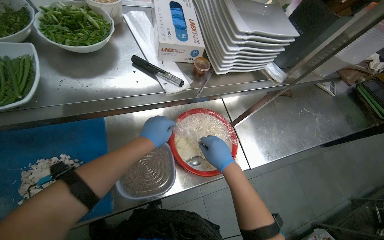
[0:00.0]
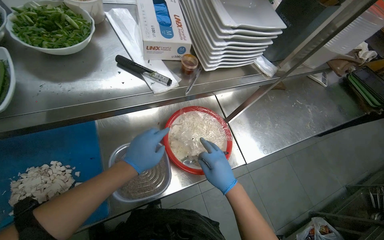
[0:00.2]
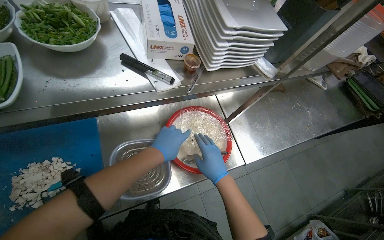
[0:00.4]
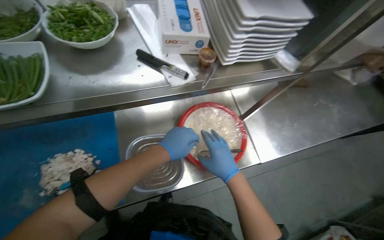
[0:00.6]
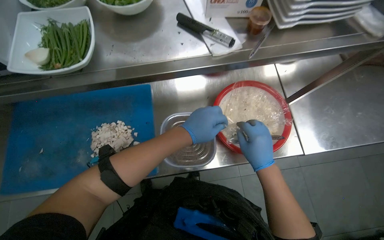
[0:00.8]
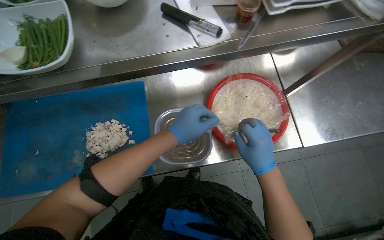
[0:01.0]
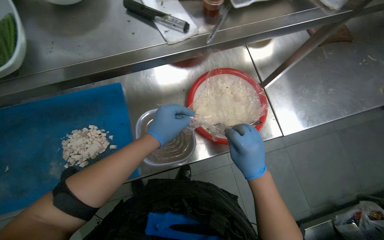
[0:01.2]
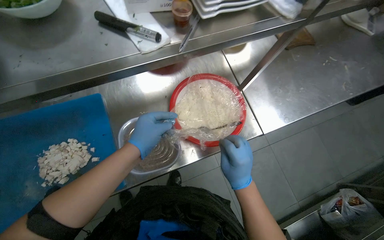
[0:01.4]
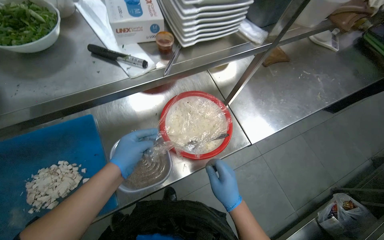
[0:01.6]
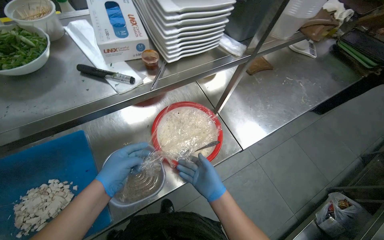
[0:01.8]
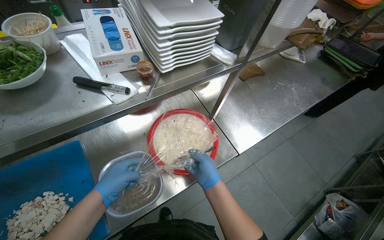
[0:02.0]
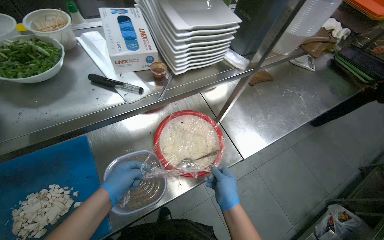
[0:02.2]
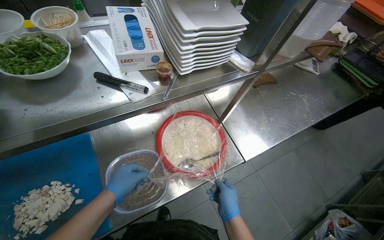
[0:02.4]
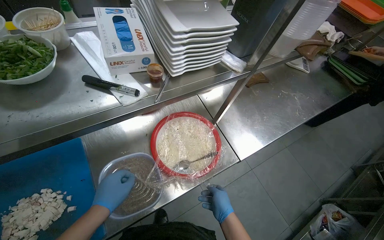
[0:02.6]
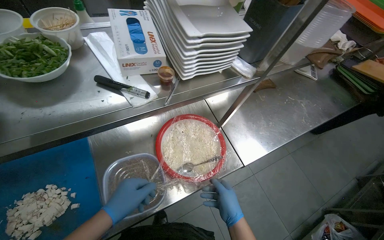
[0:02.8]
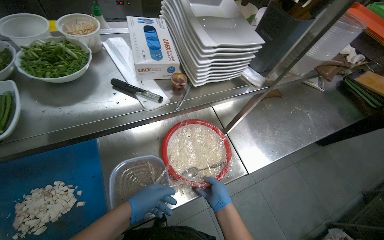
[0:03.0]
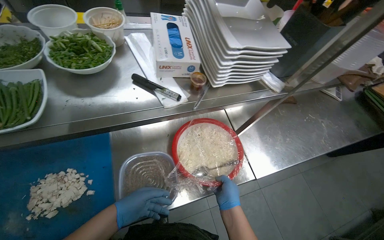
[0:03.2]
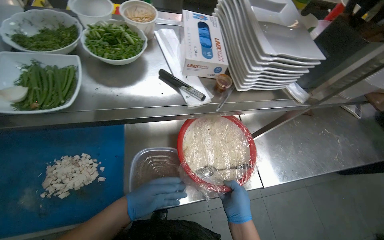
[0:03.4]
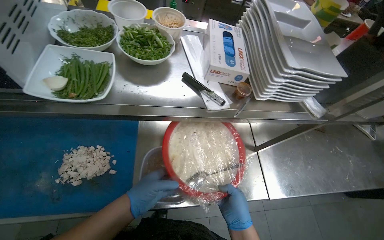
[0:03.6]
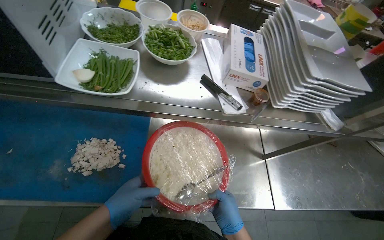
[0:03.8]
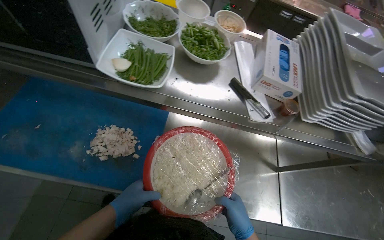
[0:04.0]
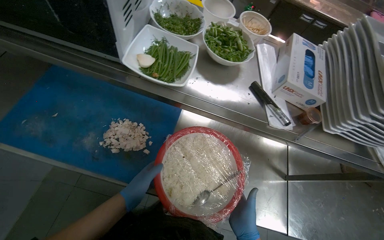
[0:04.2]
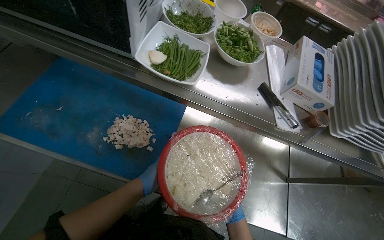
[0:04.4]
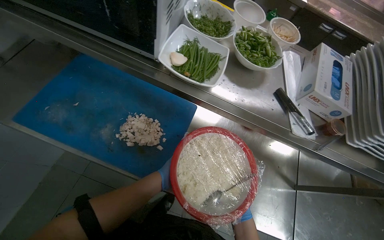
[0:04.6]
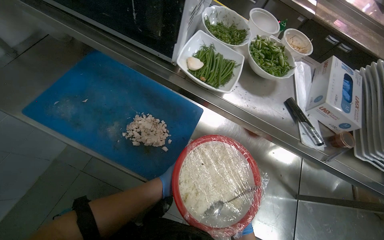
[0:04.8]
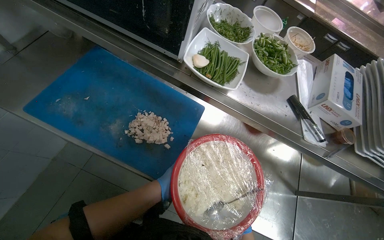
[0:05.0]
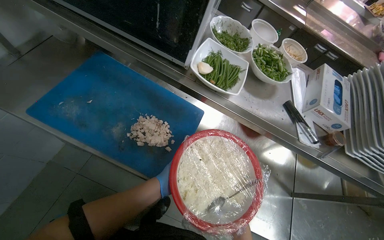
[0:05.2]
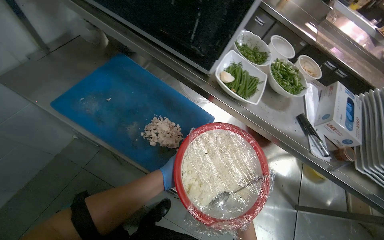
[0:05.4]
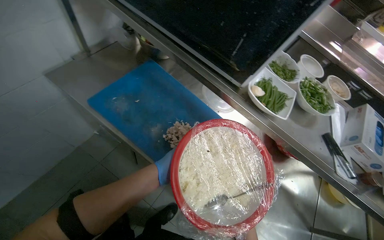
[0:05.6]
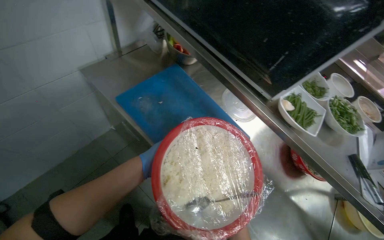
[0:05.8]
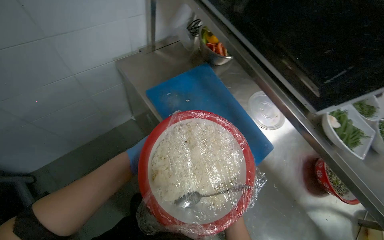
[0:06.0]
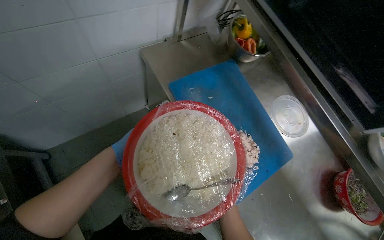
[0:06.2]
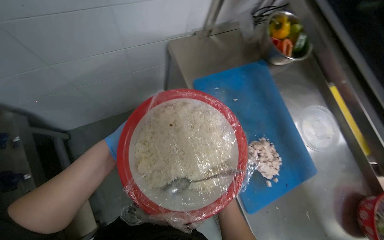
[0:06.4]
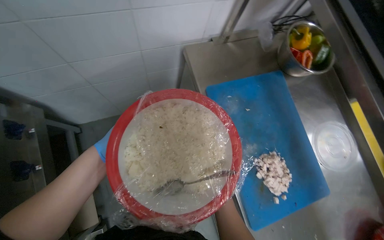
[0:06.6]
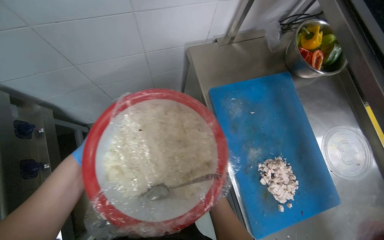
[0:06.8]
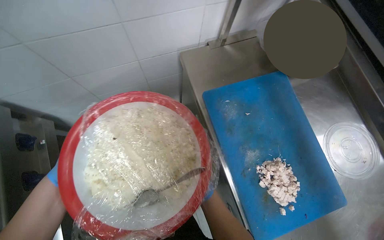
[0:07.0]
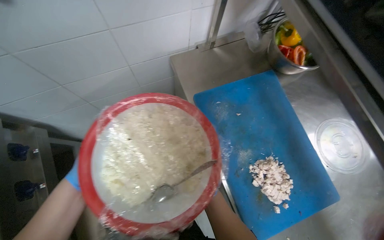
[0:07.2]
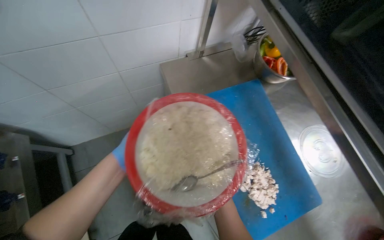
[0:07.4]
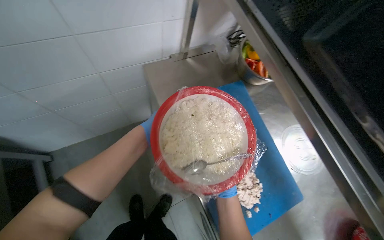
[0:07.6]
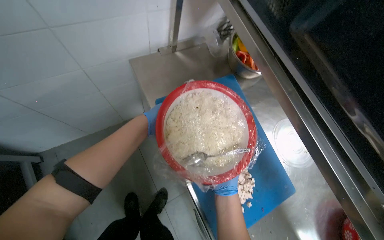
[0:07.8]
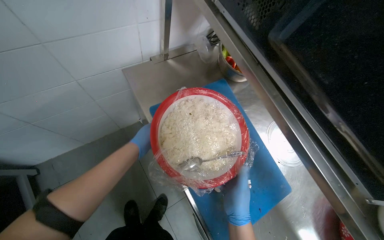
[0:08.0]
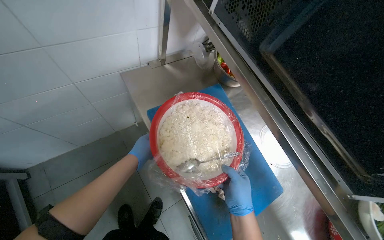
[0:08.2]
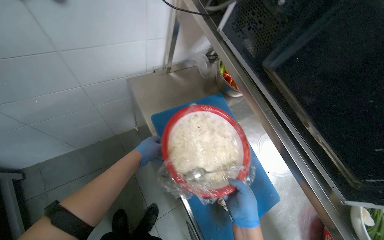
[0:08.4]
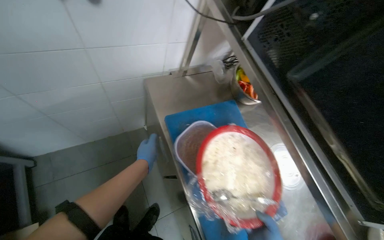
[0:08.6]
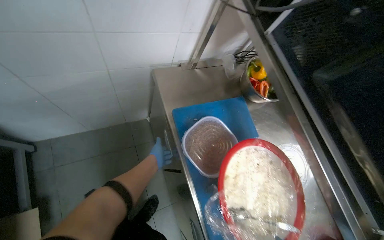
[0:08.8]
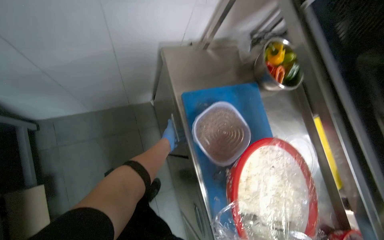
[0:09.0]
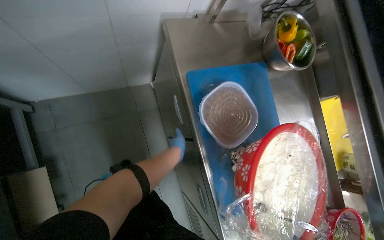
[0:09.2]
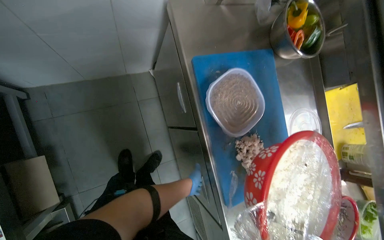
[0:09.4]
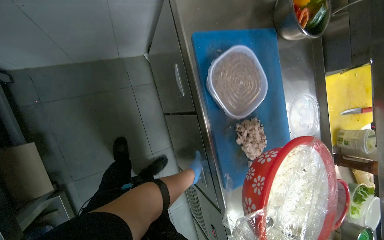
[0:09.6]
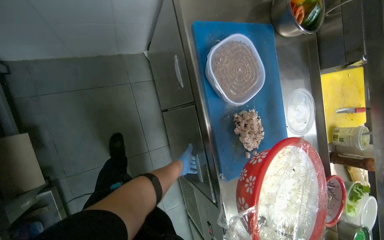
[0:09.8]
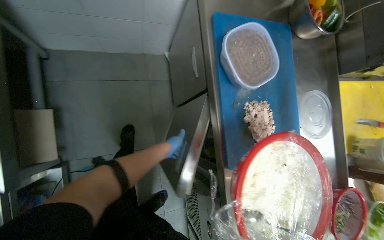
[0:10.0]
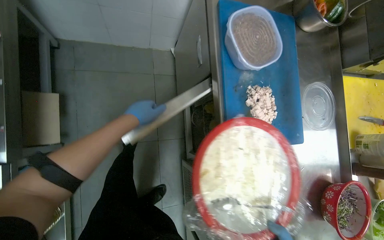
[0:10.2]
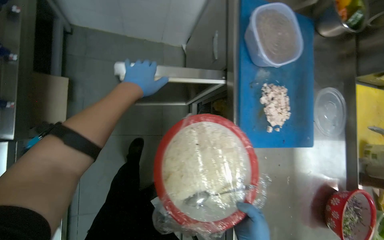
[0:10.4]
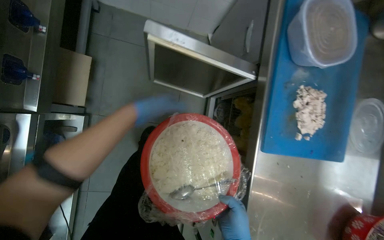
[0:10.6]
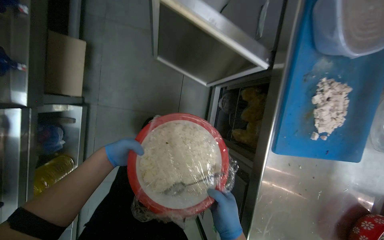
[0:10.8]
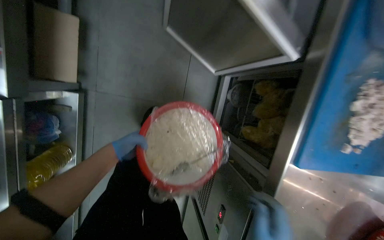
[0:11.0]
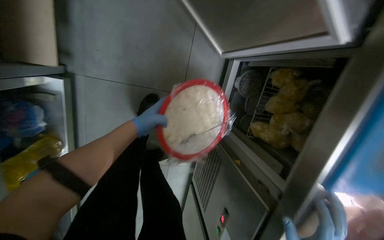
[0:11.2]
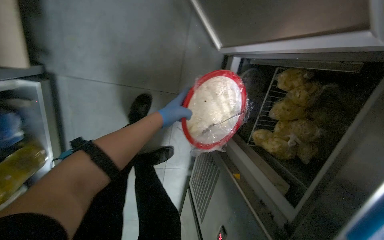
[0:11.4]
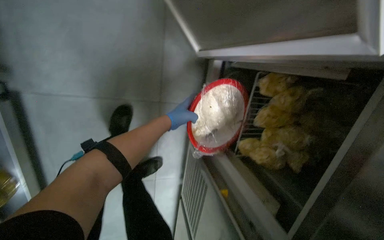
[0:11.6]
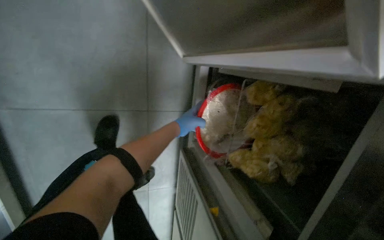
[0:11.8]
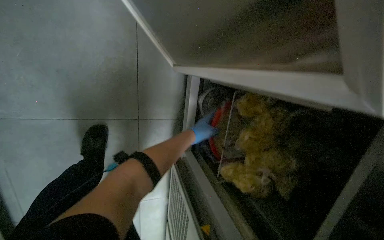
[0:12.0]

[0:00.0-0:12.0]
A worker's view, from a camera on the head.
Job: preparing food.
The whole recording: Organizing kitchen items. The worker organizes the kitchen items.
0:00.0 to 0:01.6: The right hand moves down the picture, about 20 cm.
0:01.6 to 0:03.0: The hands are busy where they are.
0:03.0 to 0:04.4: The head rotates some 40 degrees to the left. The right hand travels farther from the camera by approximately 15 cm.
0:04.4 to 0:06.0: The wearer looks approximately 30 degrees further to the left.
0:06.0 to 0:07.6: The wearer's head swings some 20 degrees to the left.
0:09.0 to 0:10.4: The left hand shifts roughly 15 cm to the left.
0:10.4 to 0:12.0: The wearer moves approximately 60 cm. The camera pitches downward, by about 20 degrees.

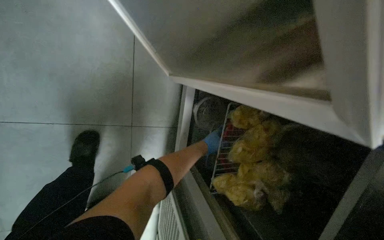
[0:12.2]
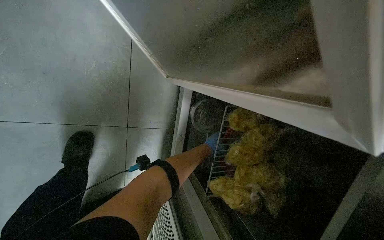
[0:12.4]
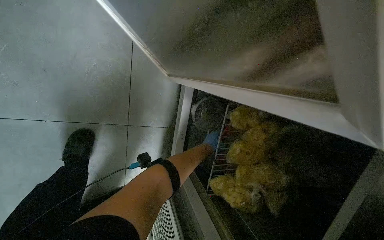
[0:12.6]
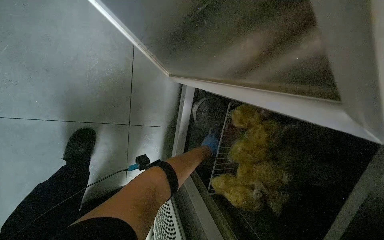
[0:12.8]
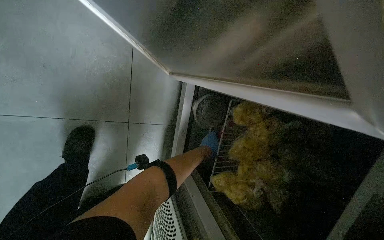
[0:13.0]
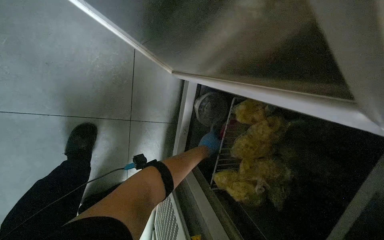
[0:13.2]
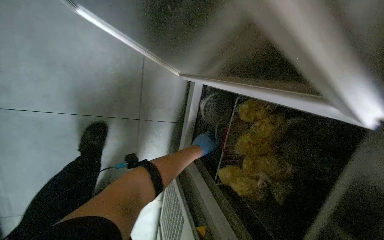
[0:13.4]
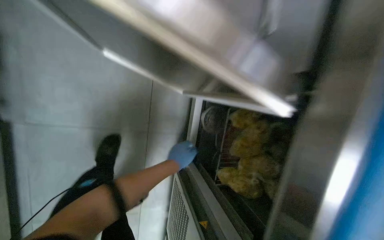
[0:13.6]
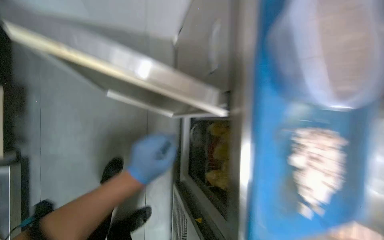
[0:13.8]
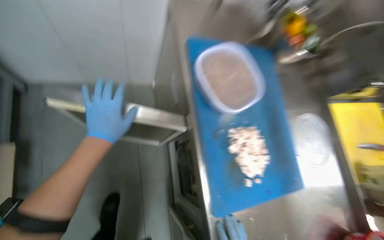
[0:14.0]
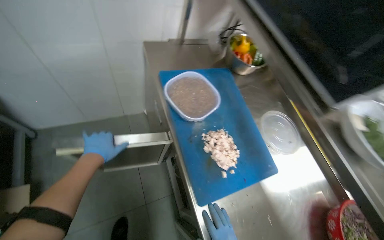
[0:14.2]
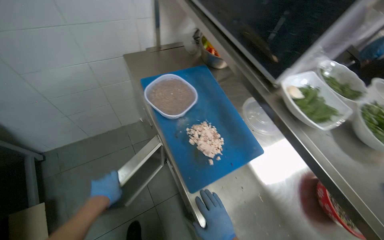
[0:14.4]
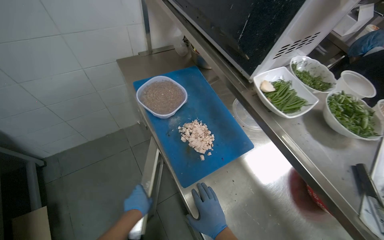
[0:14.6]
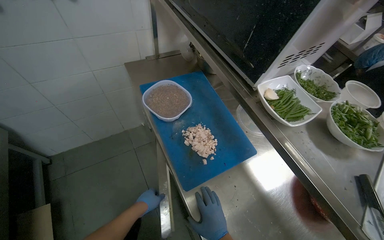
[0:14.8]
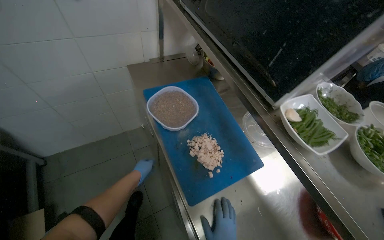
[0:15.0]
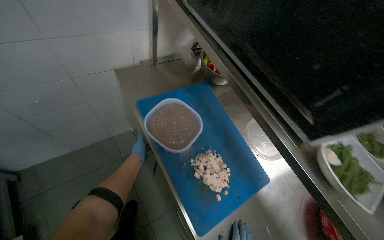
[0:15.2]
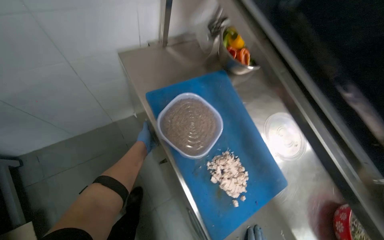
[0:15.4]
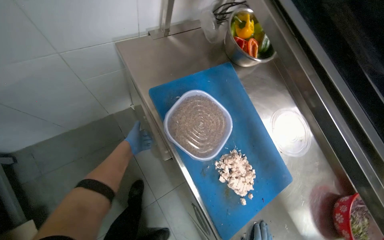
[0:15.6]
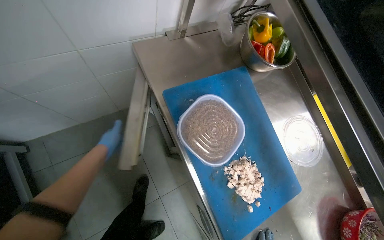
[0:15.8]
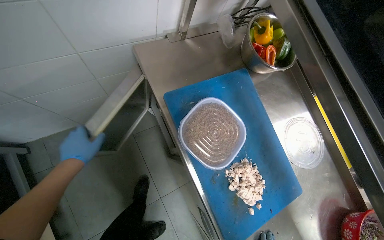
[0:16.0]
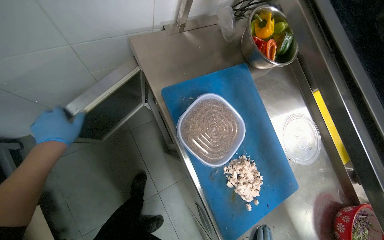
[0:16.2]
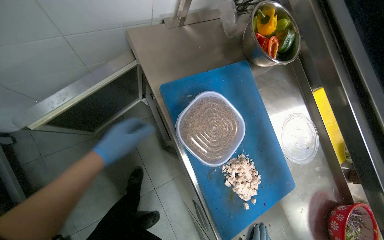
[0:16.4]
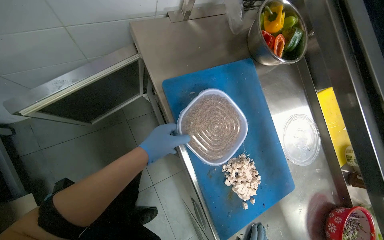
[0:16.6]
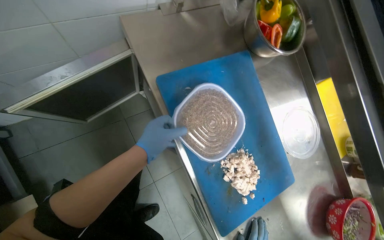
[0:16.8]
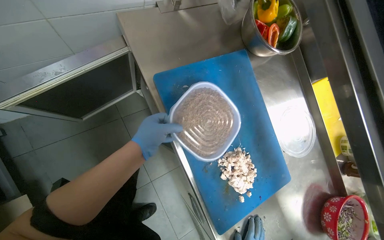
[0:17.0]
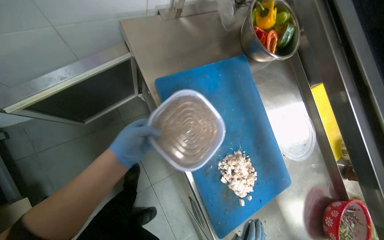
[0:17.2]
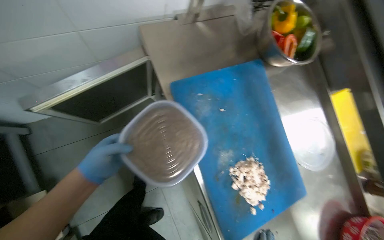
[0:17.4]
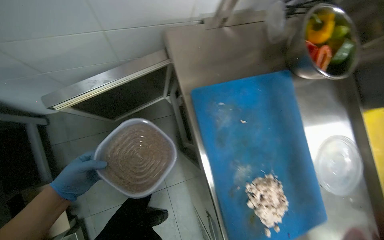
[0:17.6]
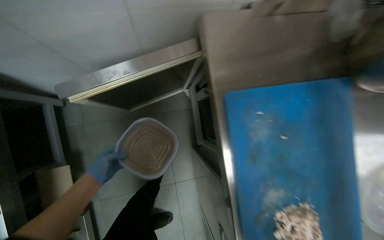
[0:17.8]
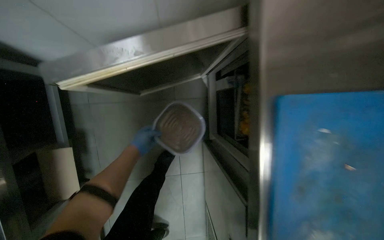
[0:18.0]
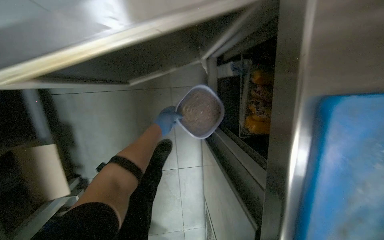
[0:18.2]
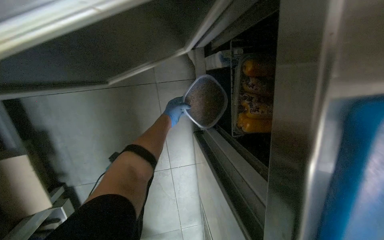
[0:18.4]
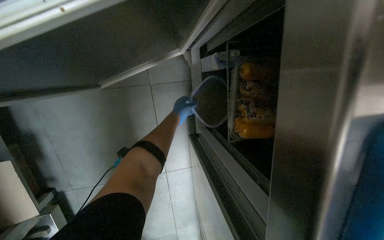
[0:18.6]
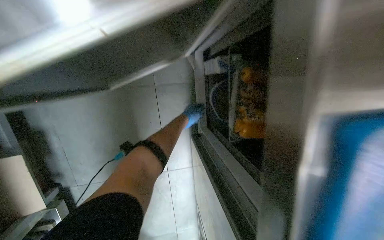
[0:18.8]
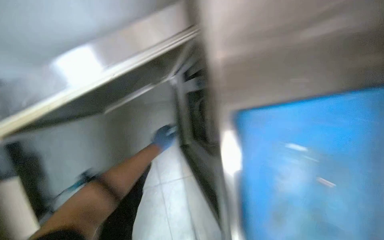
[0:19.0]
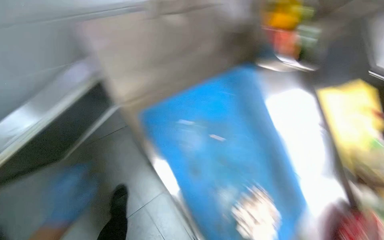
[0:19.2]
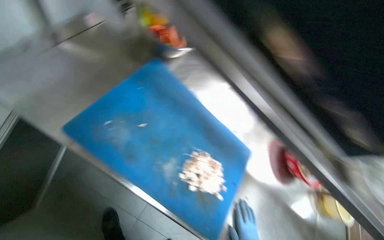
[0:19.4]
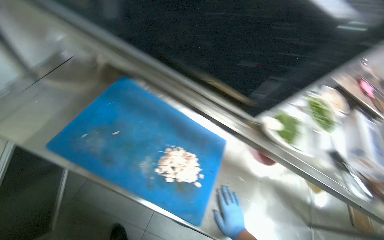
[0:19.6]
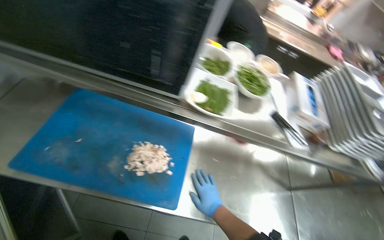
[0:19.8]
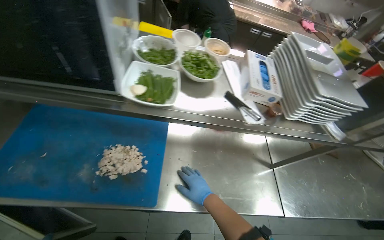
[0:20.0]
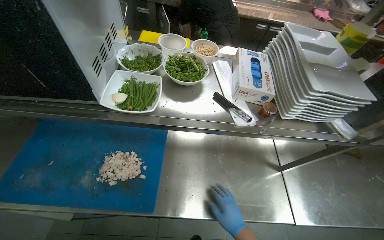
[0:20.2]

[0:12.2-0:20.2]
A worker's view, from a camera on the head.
Job: preparing food.
The whole recording: Organizing kitchen items. The worker organizes the kitchen items.
0:12.2 to 0:13.8: The view tilts roughly 15 degrees upward. The left hand is displaced nearer to the camera by about 50 cm.
0:13.8 to 0:15.4: The scene turns roughly 30 degrees counterclockwise in the picture.
0:15.4 to 0:17.0: The view tips downward by some 15 degrees. The left hand heads nearer to the camera, covering some 15 cm.
0:17.0 to 0:18.6: The camera travels approximately 50 cm. The wearer looks about 15 degrees further downward.
0:18.6 to 0:20.2: The camera is carried some 80 cm. The scene turns some 55 degrees counterclockwise in the picture.
